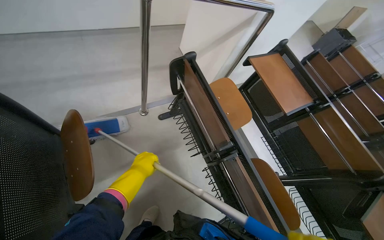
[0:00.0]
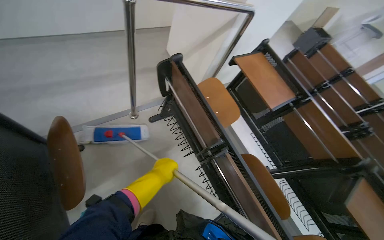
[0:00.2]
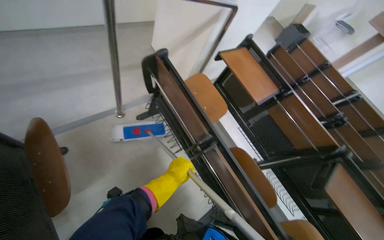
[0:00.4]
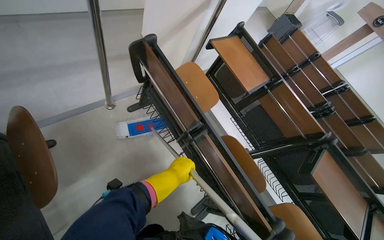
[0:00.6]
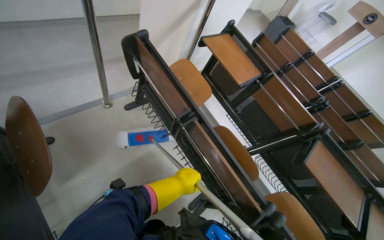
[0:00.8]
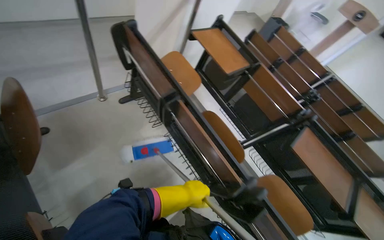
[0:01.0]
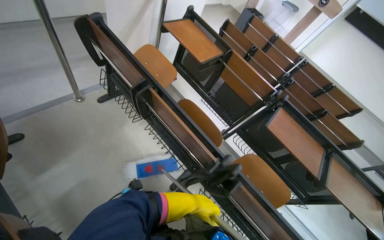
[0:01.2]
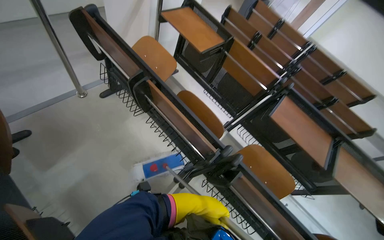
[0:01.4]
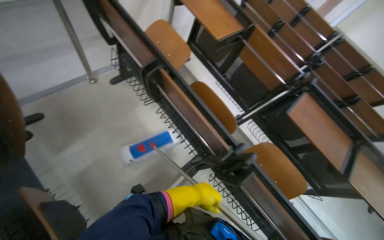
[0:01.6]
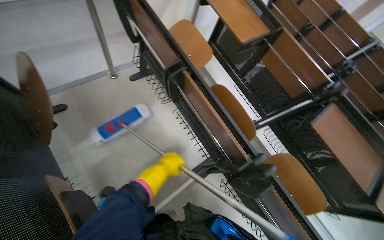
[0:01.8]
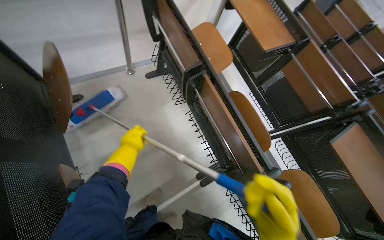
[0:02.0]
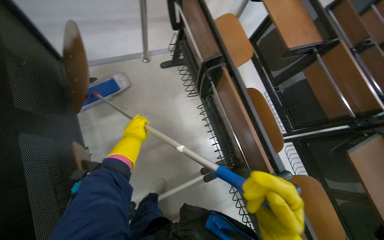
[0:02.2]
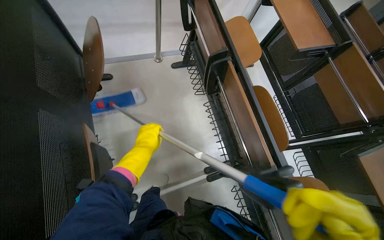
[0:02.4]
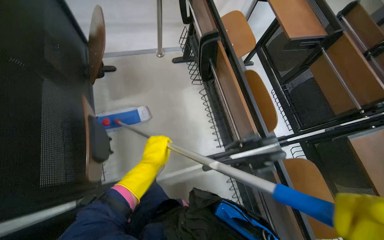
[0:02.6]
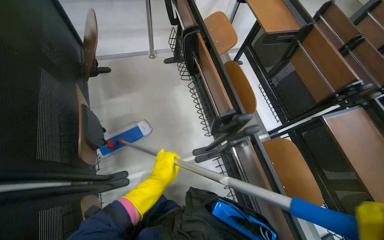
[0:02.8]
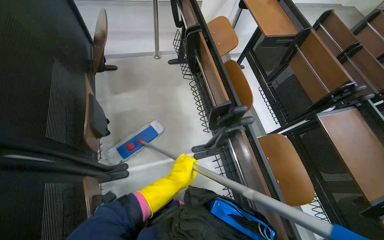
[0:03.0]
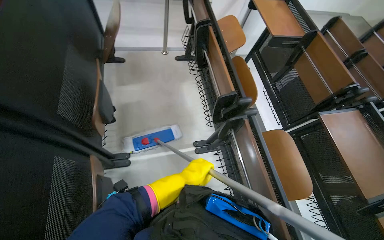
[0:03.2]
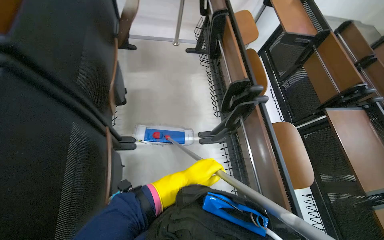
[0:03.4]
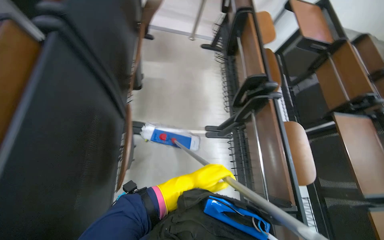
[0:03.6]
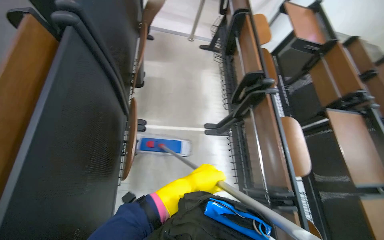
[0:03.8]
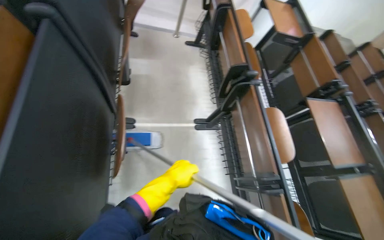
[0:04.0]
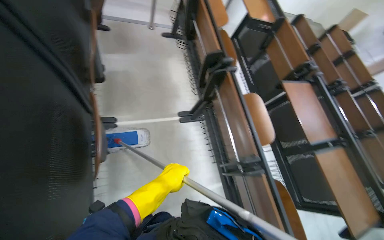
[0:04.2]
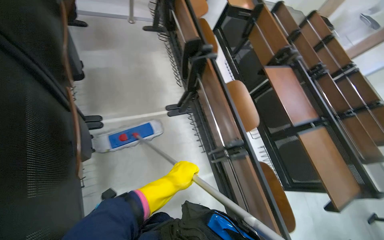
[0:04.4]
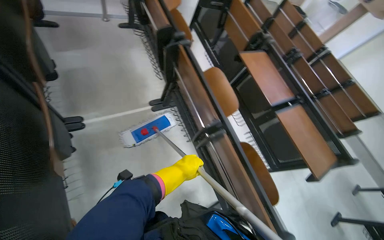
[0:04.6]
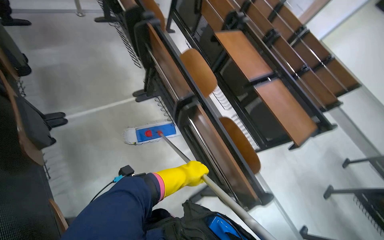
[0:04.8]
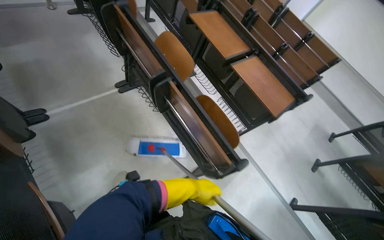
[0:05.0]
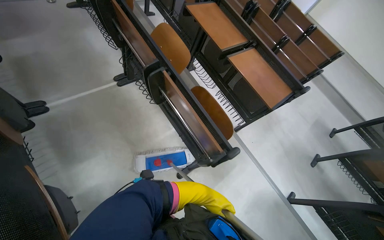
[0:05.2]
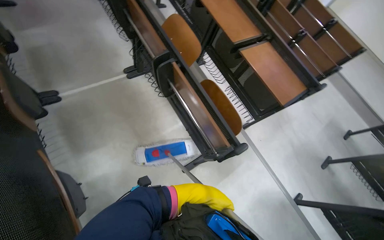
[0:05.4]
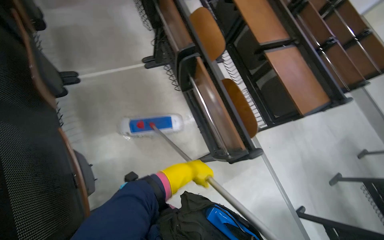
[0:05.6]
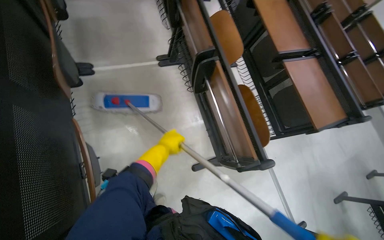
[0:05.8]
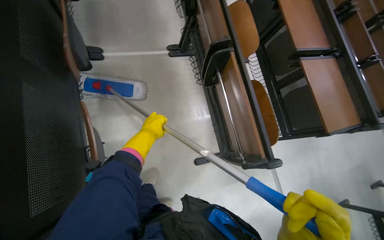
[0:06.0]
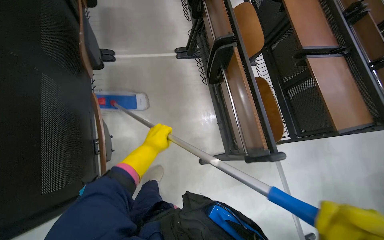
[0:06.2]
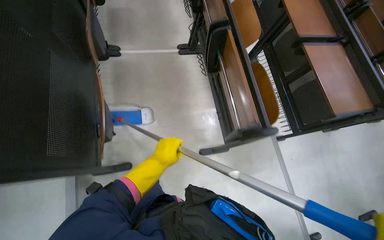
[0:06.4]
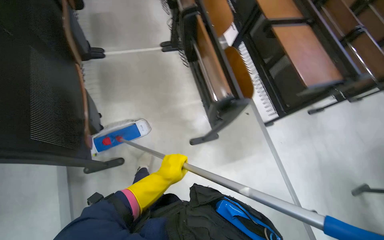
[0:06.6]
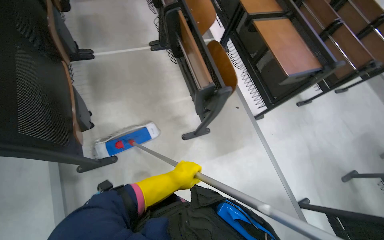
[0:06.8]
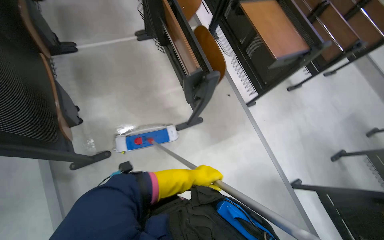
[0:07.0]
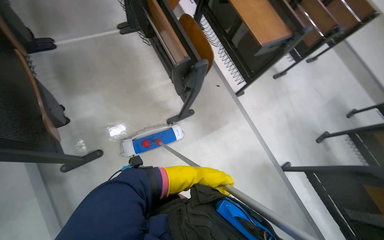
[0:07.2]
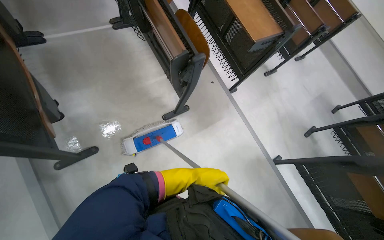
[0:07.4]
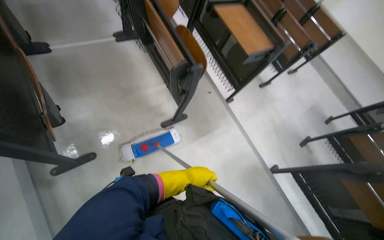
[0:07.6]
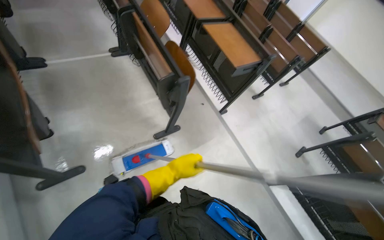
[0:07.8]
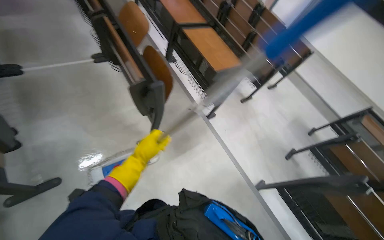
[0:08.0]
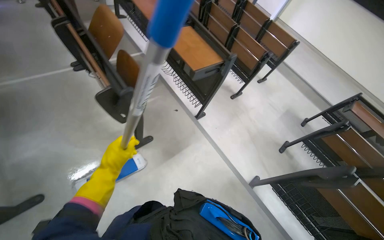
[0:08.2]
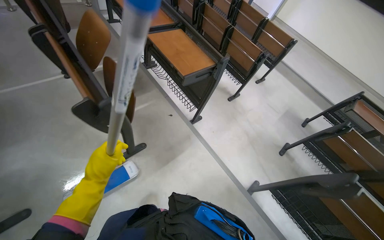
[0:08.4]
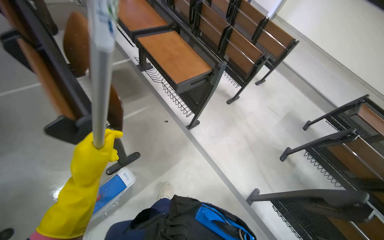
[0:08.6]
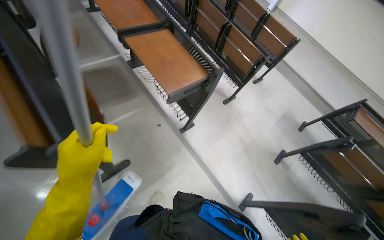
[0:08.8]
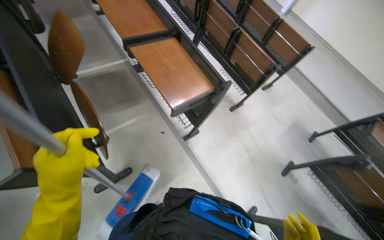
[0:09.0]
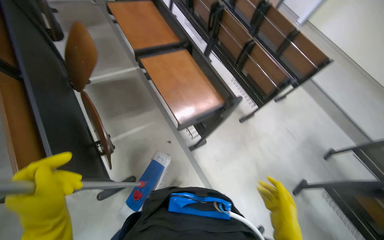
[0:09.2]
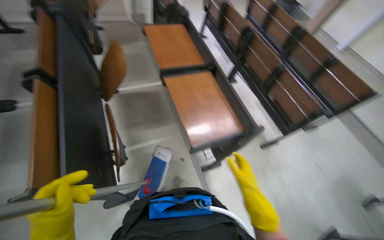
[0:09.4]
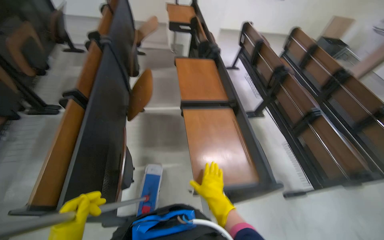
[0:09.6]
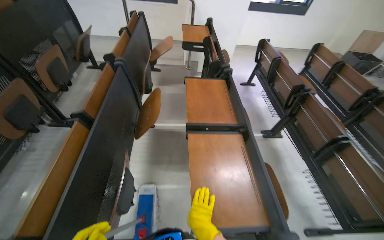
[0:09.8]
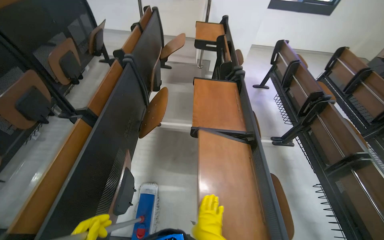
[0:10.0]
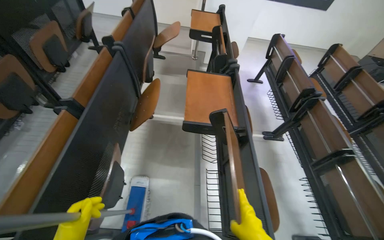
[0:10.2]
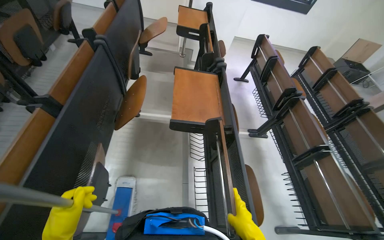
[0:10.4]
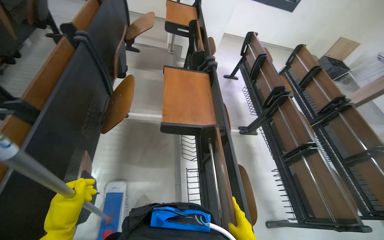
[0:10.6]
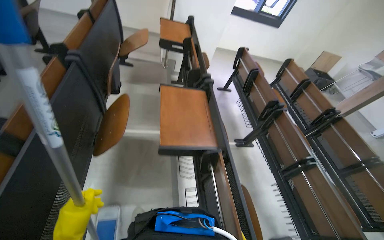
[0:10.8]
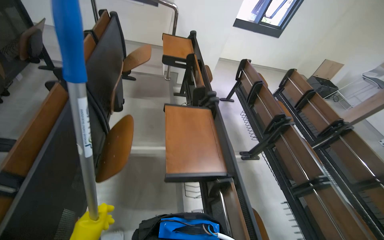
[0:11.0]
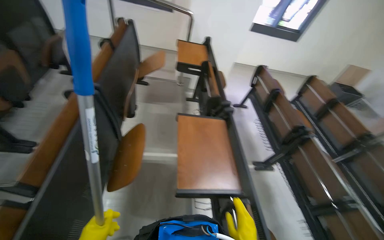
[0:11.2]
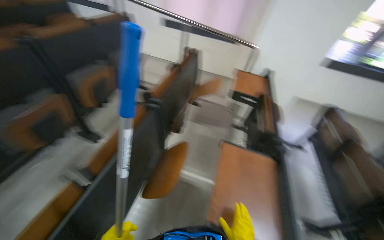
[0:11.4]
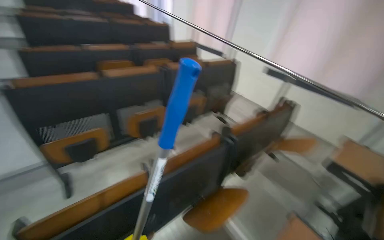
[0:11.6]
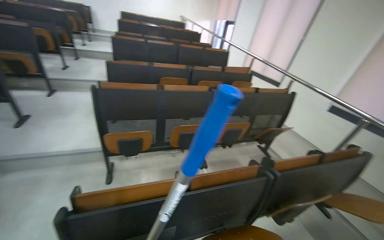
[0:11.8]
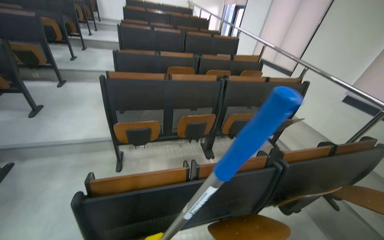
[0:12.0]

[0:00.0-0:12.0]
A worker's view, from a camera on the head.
Job: mopping floor.
The whole recording: Cleaning lecture hall. The worker cleans the lecture hall by mopping the floor and walls, and wiping desks.
0:00.0 to 0:01.6: The left hand heads to the right and down the picture, covering some 60 cm.
0:01.6 to 0:03.0: The camera travels approximately 40 cm. The wearer's head swings approximately 25 degrees to the left.
0:03.0 to 0:04.4: The left hand shifts roughly 25 cm nearer to the camera.
0:06.0 to 0:07.6: The head travels roughly 50 cm.
0:07.6 to 0:09.0: The camera travels about 70 cm.
0:09.0 to 0:10.4: The head travels roughly 40 cm. The head turns to the left by roughly 35 degrees. The view tilts roughly 15 degrees upward.
0:10.4 to 0:12.0: The wearer looks roughly 75 degrees further to the left. The view tips upward by some 30 degrees.

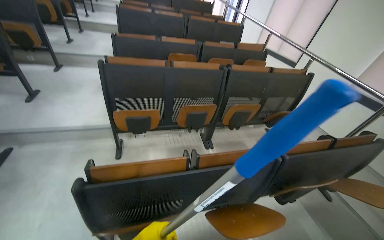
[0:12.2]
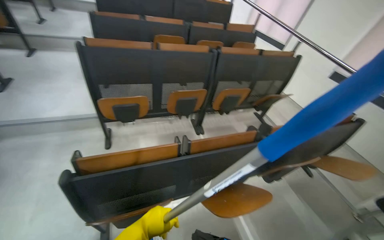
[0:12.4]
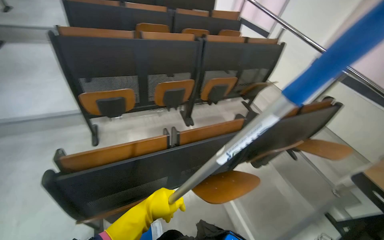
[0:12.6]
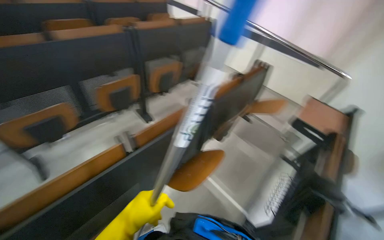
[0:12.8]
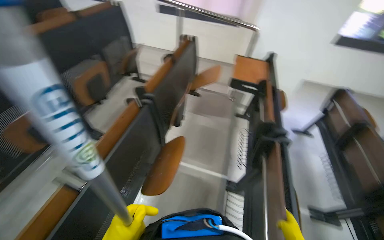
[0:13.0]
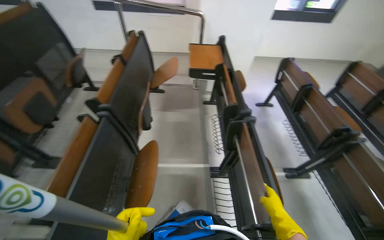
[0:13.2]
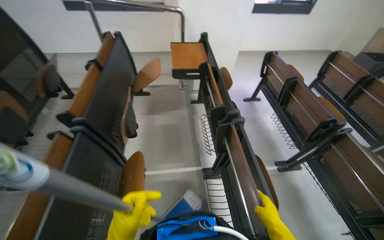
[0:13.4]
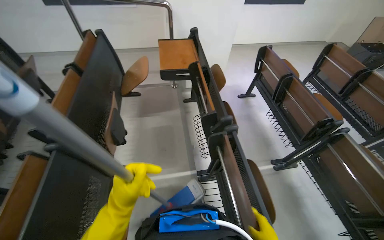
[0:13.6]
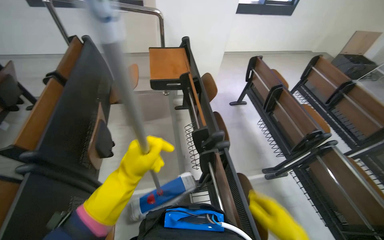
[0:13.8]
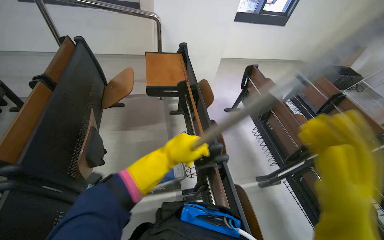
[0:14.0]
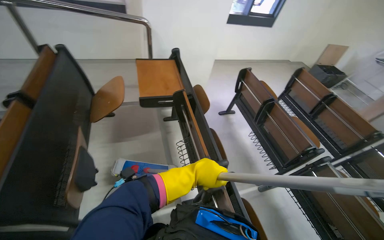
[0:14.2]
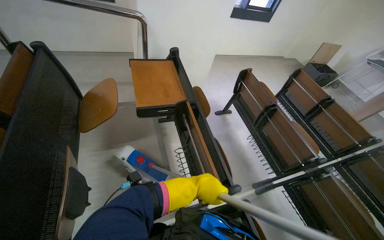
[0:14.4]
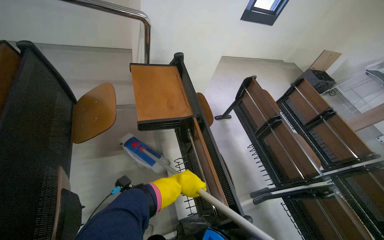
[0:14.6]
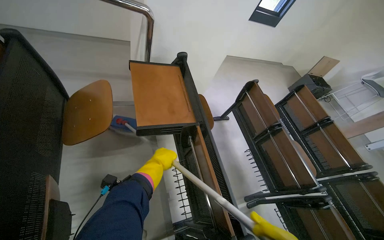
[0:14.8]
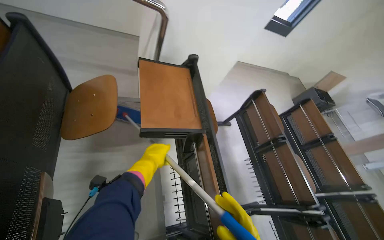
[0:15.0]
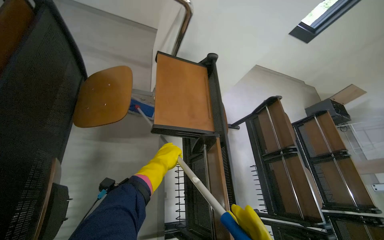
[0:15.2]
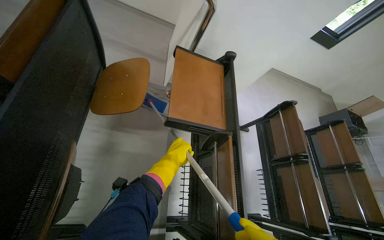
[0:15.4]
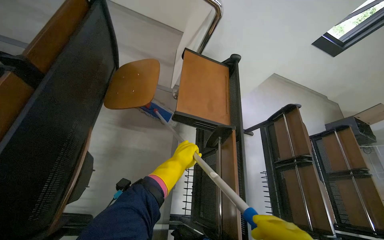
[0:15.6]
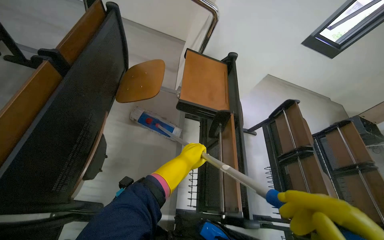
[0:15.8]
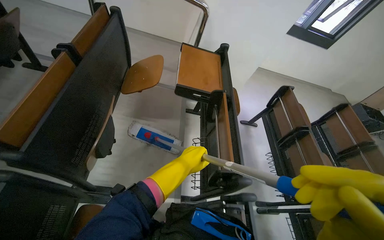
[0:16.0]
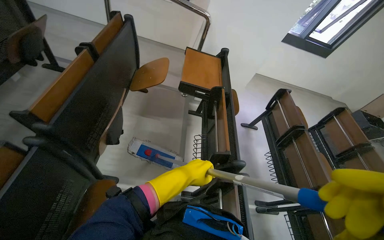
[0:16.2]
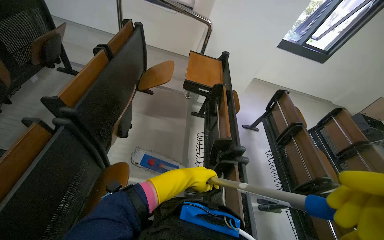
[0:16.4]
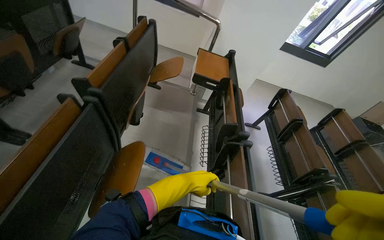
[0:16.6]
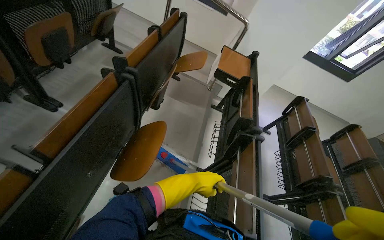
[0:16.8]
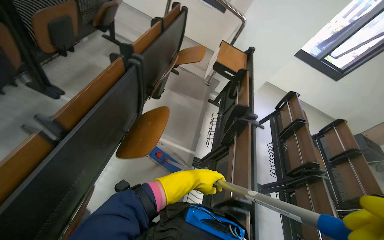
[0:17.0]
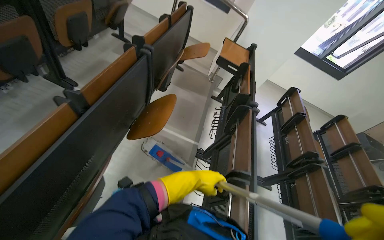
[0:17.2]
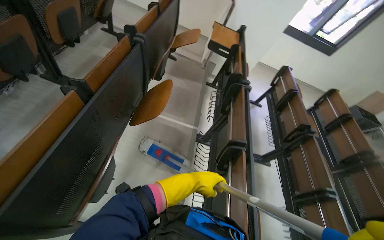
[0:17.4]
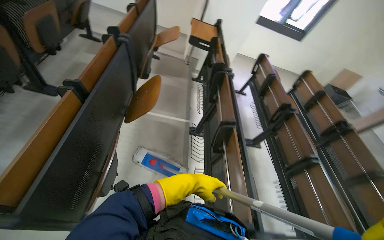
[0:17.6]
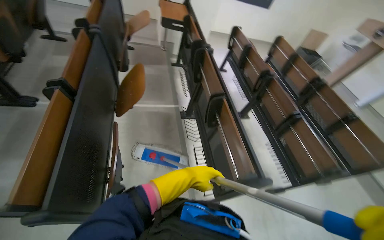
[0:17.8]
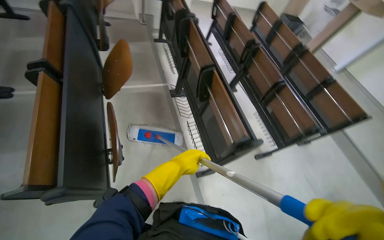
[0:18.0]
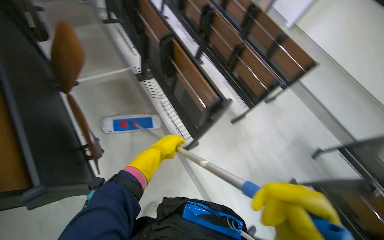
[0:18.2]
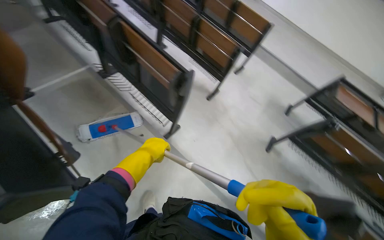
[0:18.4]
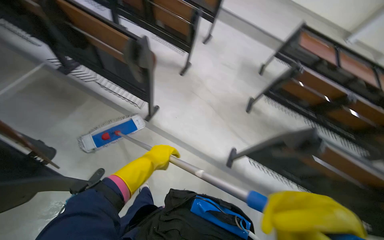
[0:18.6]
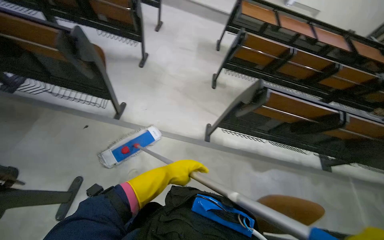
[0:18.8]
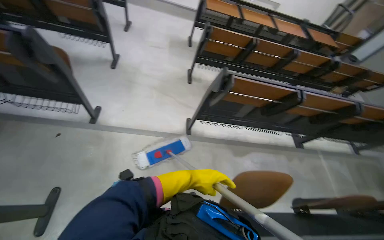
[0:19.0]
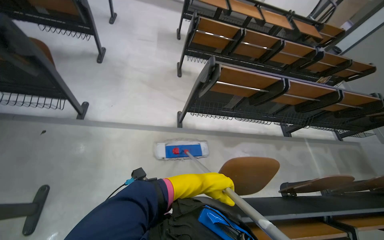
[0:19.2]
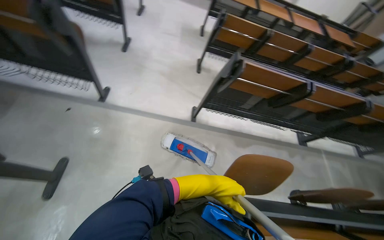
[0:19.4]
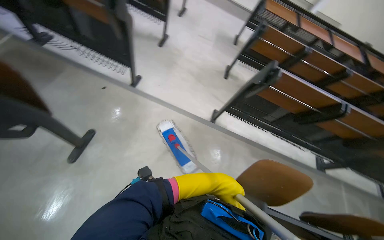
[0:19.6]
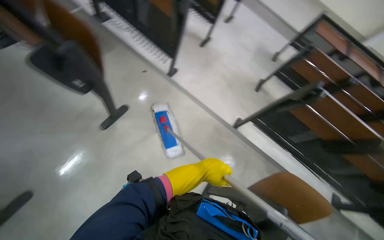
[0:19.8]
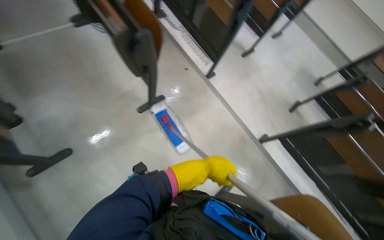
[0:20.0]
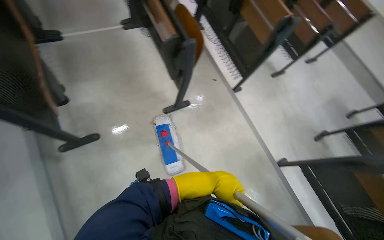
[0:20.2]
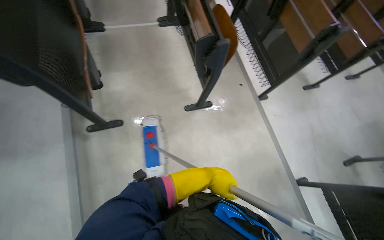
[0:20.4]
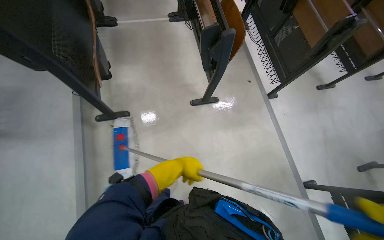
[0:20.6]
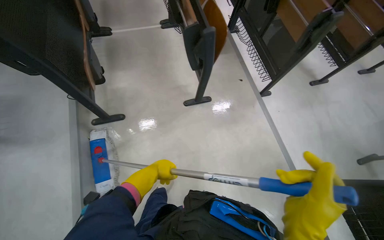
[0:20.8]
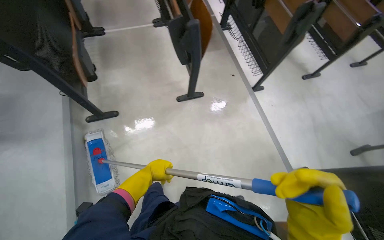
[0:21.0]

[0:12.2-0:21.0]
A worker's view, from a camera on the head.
Job: mopping floor.
The whole recording: Cleaning lecture hall. The worker cleans the lecture hall by mopping the floor and walls, and wiping desks.
0:12.2 to 0:13.6: The camera is carried approximately 50 cm. The head rotates about 85 degrees to the right. The wearer looks approximately 25 degrees further downward.
0:13.6 to 0:15.2: The camera travels about 80 cm. The view pans to the right by about 15 degrees.
0:15.2 to 0:16.6: The head travels some 90 cm. The wearer looks some 15 degrees further upward.
0:16.6 to 0:18.0: The wearer moves some 70 cm. The head rotates roughly 25 degrees to the right. The wearer looks about 15 degrees further downward.
0:18.0 to 0:19.6: The camera is carried some 60 cm. The head turns to the right by some 50 degrees. The camera pitches downward, by roughly 20 degrees.
0:19.6 to 0:21.0: The head rotates roughly 55 degrees to the left.
